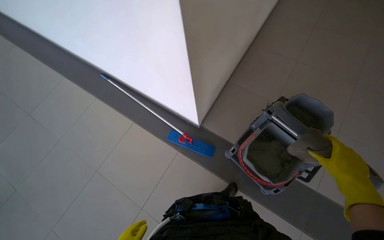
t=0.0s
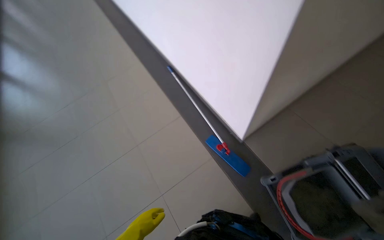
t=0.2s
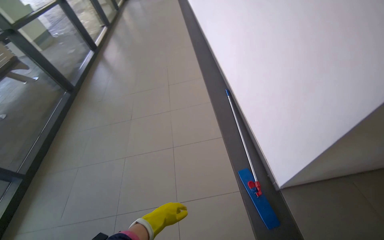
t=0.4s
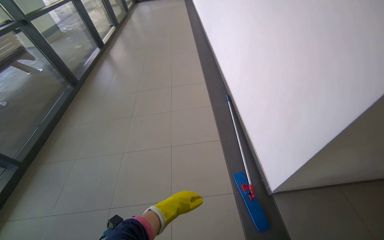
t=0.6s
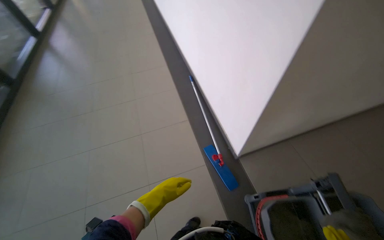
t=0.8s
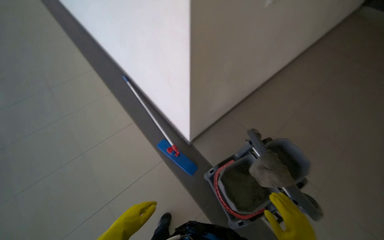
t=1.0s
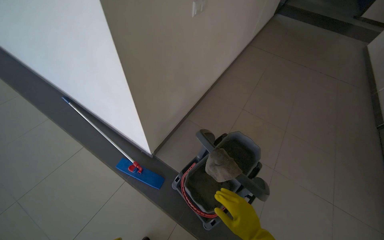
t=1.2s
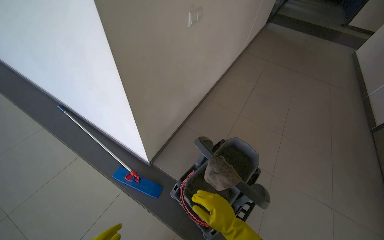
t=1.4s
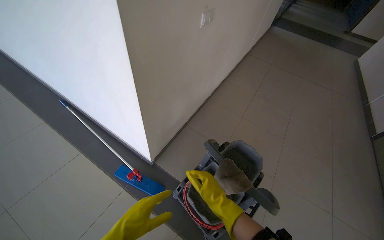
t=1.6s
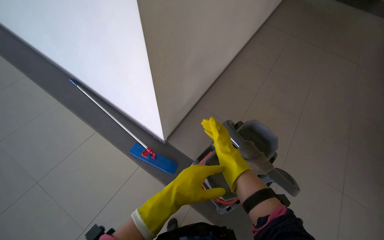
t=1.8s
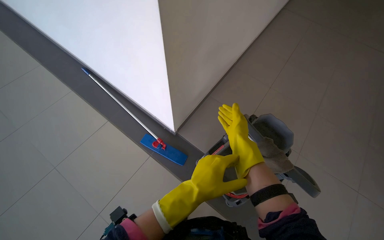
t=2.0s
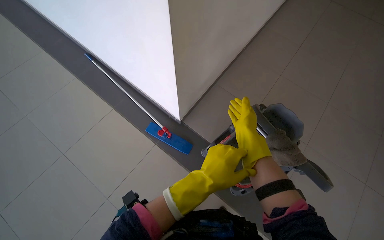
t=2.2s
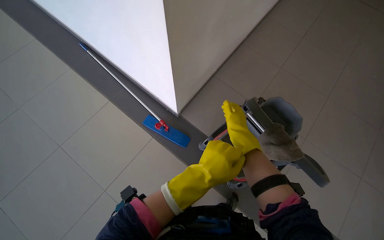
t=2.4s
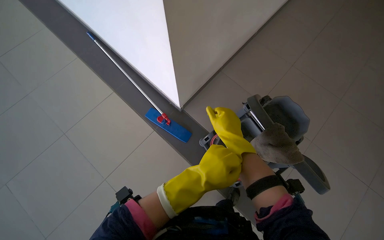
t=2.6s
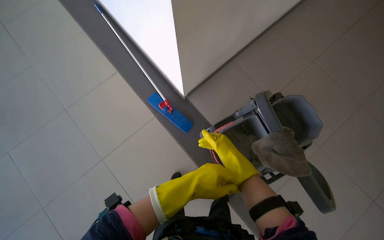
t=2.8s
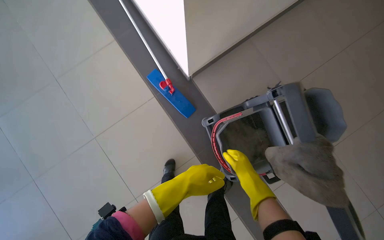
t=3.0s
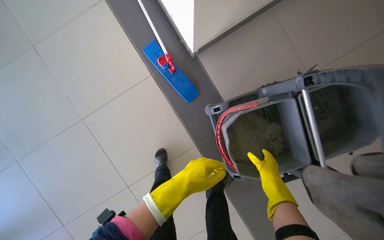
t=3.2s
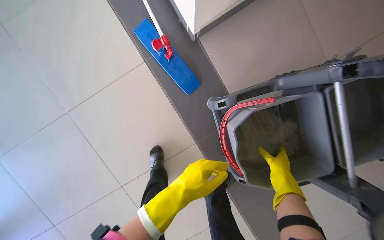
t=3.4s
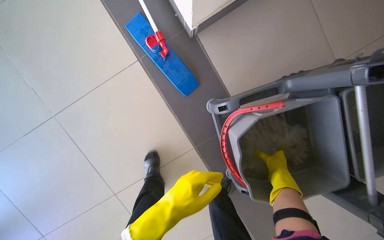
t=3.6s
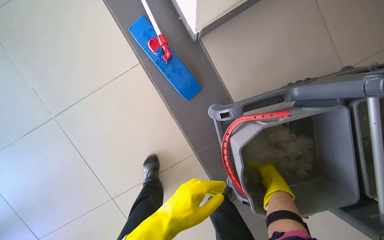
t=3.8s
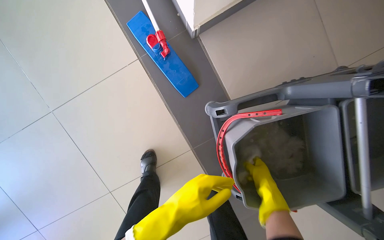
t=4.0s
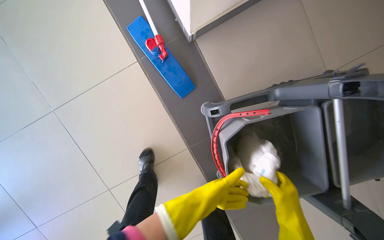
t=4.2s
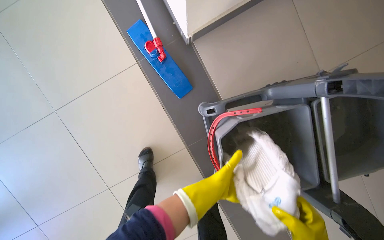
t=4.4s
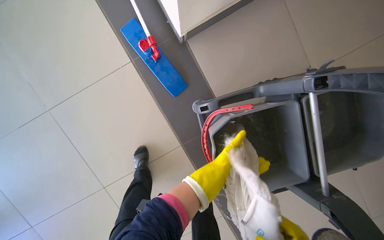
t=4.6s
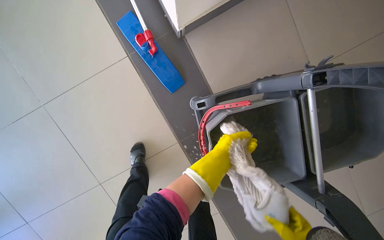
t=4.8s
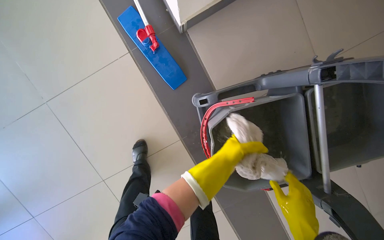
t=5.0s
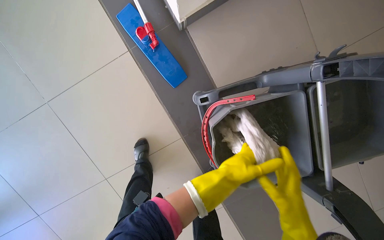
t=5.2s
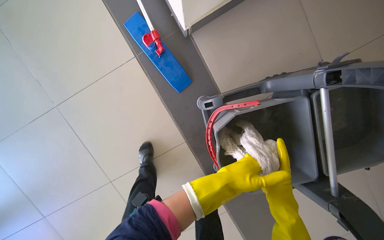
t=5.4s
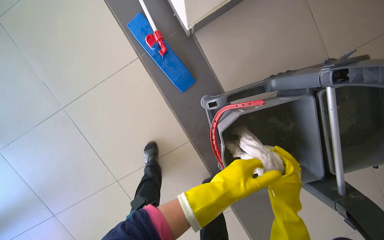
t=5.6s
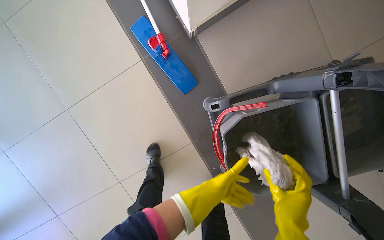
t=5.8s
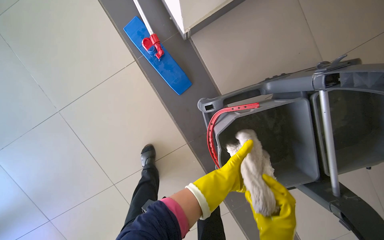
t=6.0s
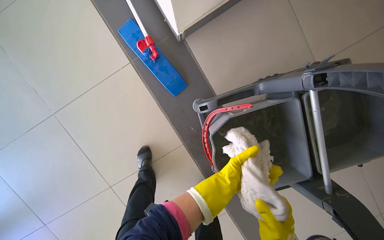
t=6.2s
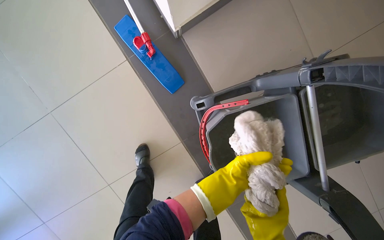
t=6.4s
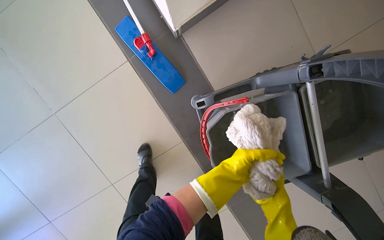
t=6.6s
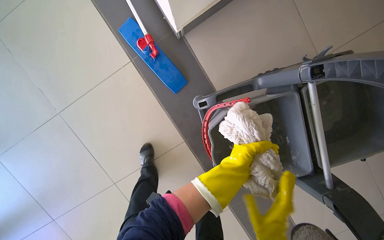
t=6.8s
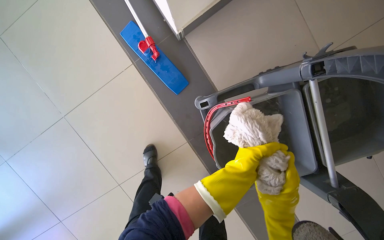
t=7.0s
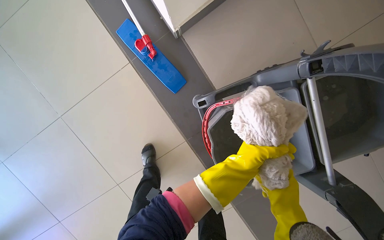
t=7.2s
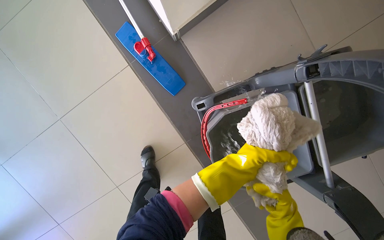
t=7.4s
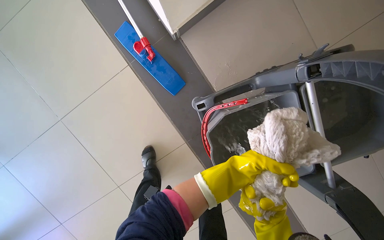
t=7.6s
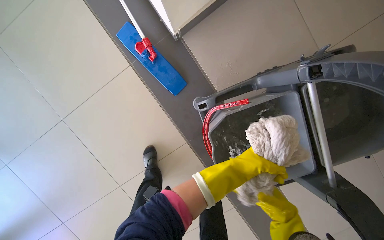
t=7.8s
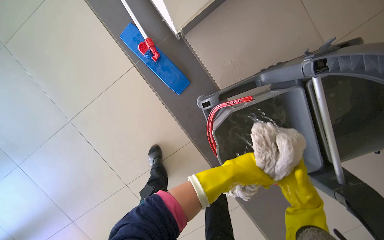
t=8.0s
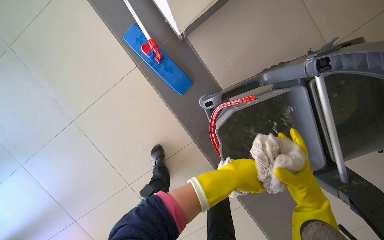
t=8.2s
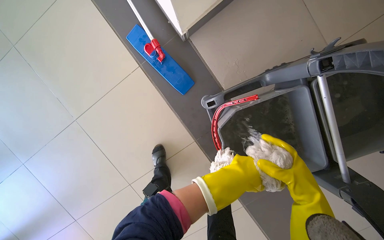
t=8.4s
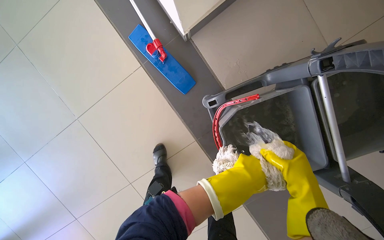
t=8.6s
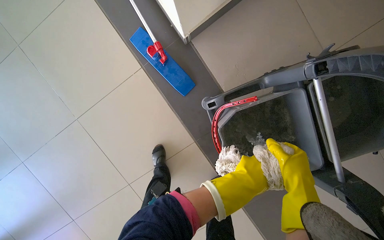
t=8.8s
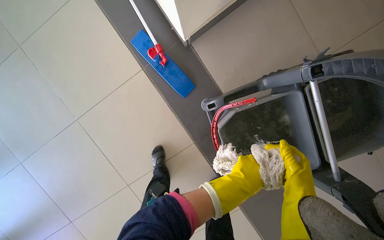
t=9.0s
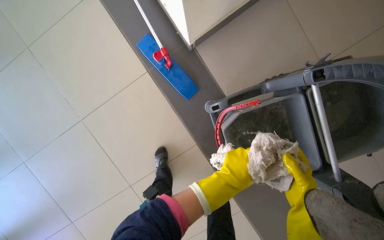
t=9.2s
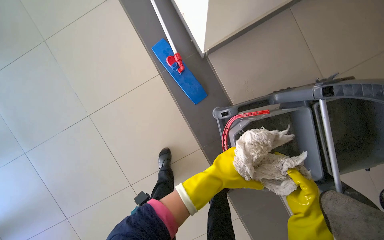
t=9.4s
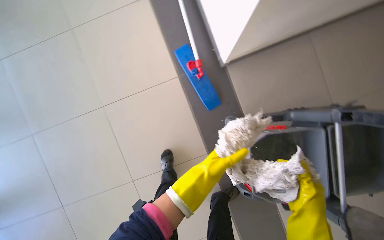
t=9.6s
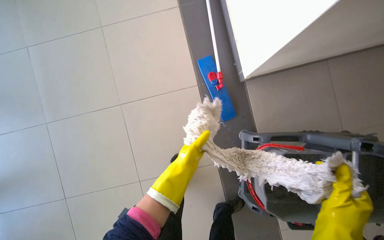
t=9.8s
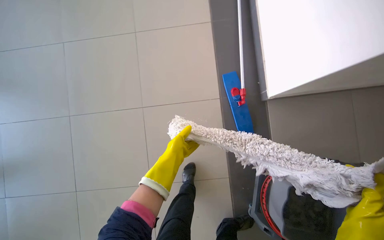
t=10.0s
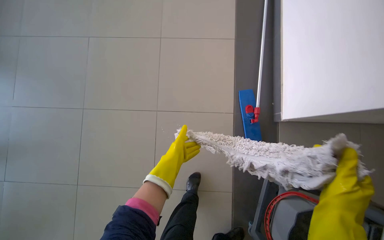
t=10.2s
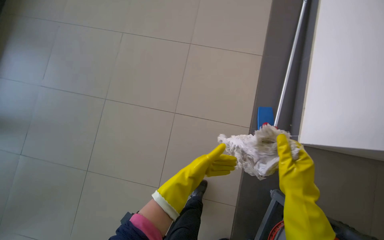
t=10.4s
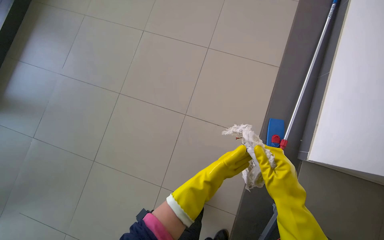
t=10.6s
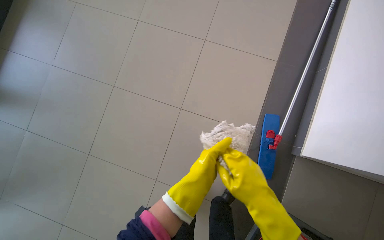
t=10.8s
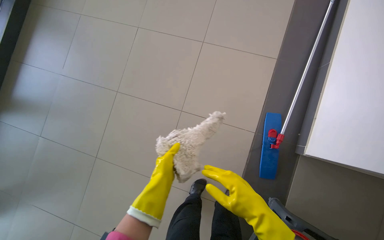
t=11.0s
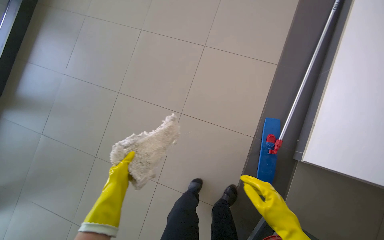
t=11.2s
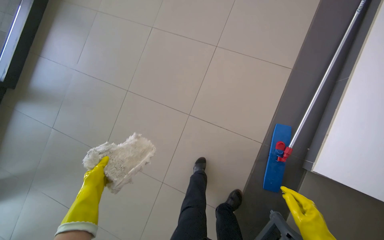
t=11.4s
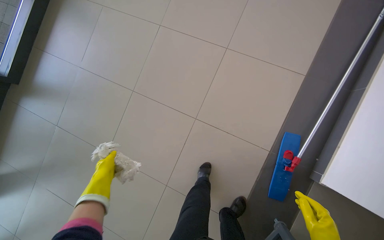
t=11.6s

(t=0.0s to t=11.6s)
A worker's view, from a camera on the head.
Job: preparing cleaning supplies.
The whole recording: Preparing mop for cleaning. The worker prepares the mop by changing the mop head and getting supplies from the cleaning cart.
t=0.0s - t=1.4s: The camera sweeps to the right, by about 15 degrees.
t=1.4s - t=2.8s: The head rotates about 20 degrees to the left. The view tips downward by roughly 25 degrees. The right hand heads up the picture, covering approximately 10 cm.
t=2.8s - t=4.4s: The head travels roughly 40 cm. The wearer looks roughly 15 degrees further downward.
t=4.4s - t=5.8s: The left hand reaches some 15 cm nearer to the camera, then returns.
t=8.8s - t=10.2s: The camera travels some 50 cm. The view tips upward by approximately 15 degrees. The scene turns roughly 35 degrees clockwise in the picture.
t=10.2s - t=11.6s: The wearer looks roughly 25 degrees further to the left. The left hand shifts about 35 cm to the left.

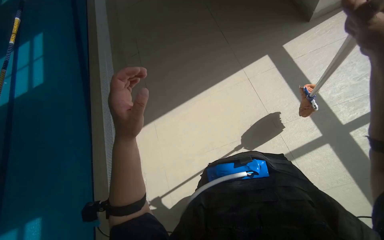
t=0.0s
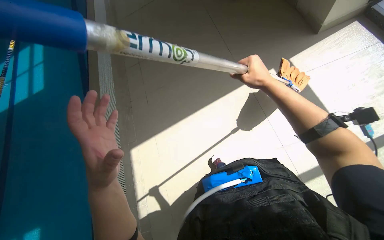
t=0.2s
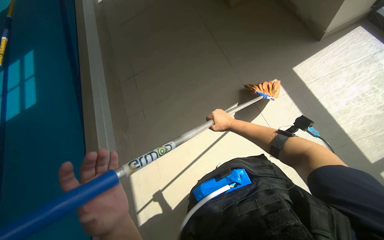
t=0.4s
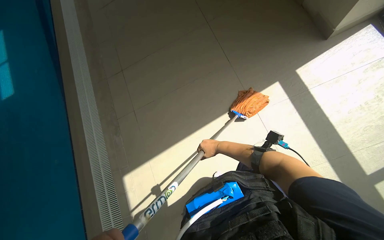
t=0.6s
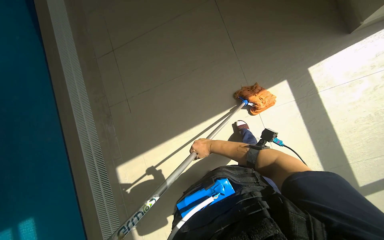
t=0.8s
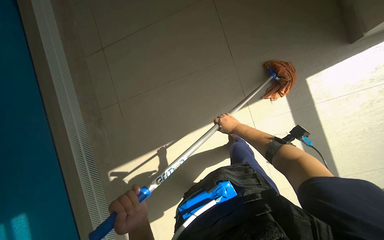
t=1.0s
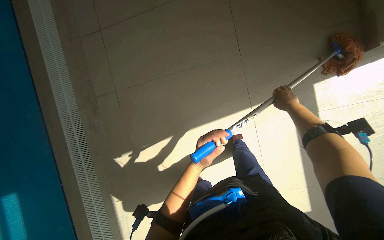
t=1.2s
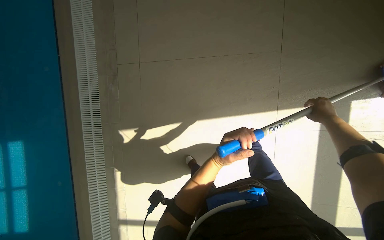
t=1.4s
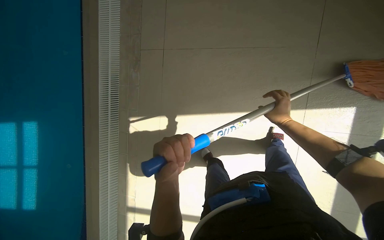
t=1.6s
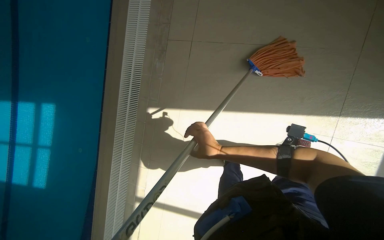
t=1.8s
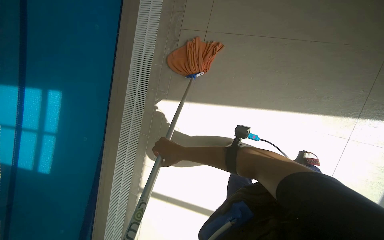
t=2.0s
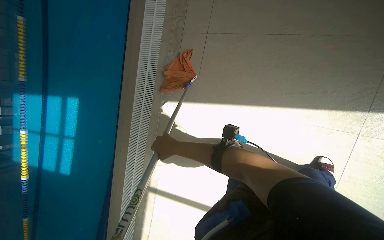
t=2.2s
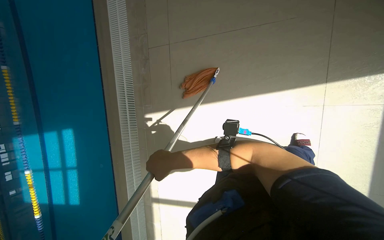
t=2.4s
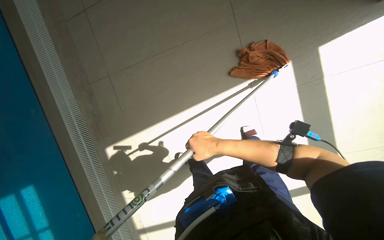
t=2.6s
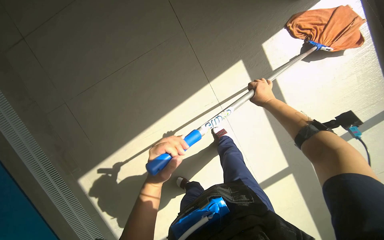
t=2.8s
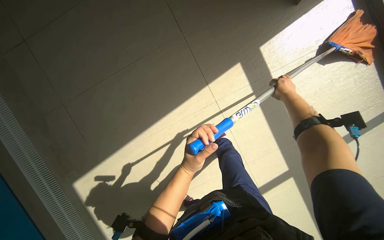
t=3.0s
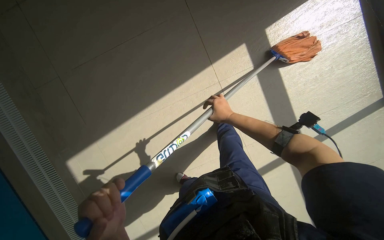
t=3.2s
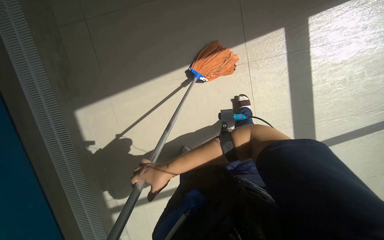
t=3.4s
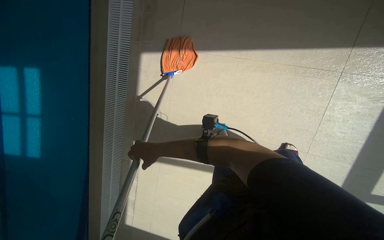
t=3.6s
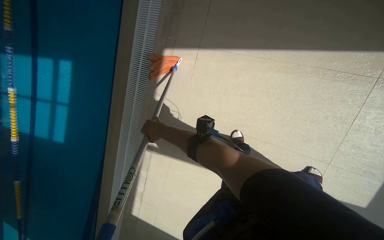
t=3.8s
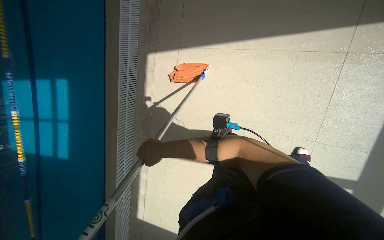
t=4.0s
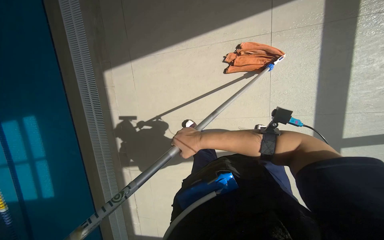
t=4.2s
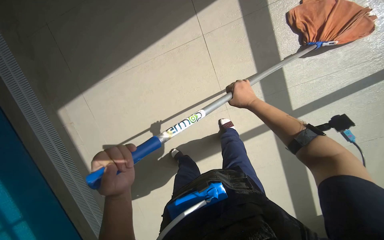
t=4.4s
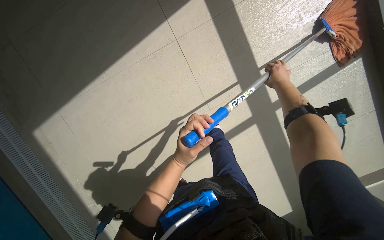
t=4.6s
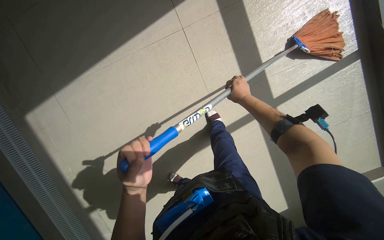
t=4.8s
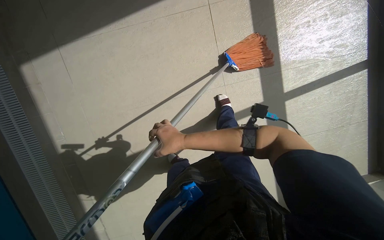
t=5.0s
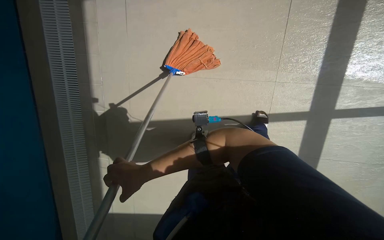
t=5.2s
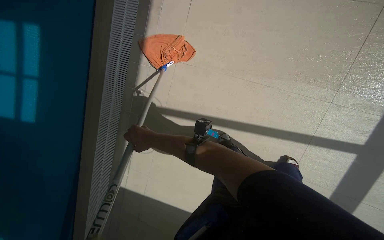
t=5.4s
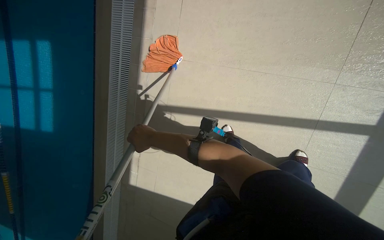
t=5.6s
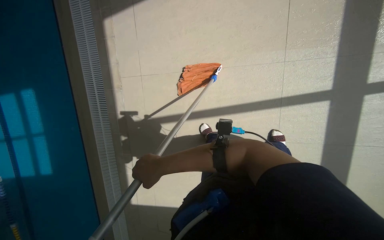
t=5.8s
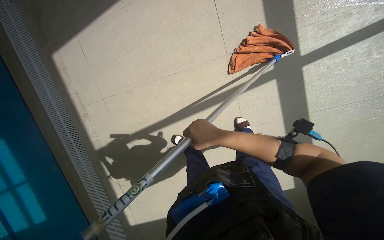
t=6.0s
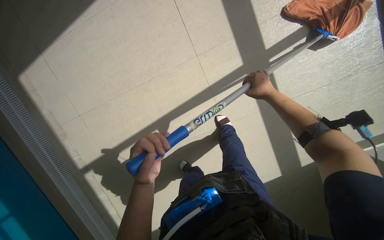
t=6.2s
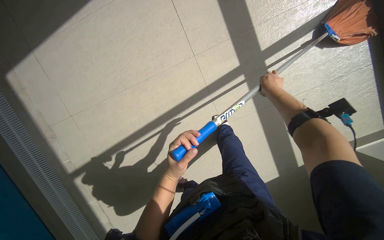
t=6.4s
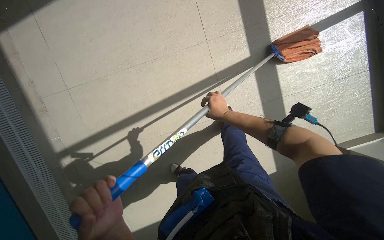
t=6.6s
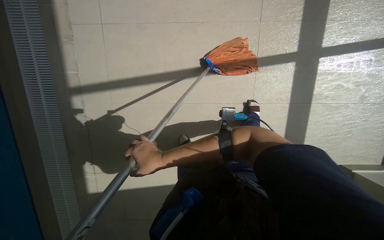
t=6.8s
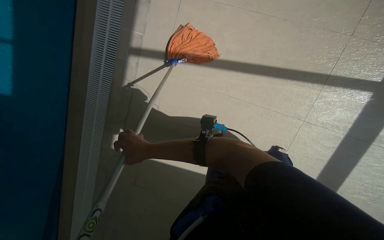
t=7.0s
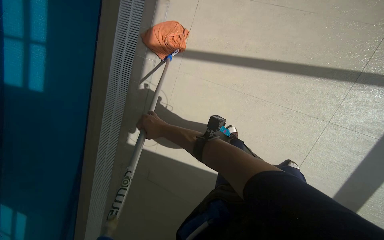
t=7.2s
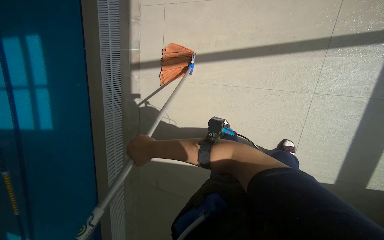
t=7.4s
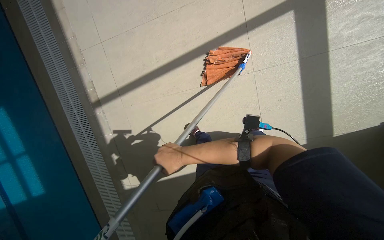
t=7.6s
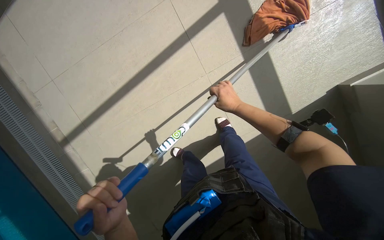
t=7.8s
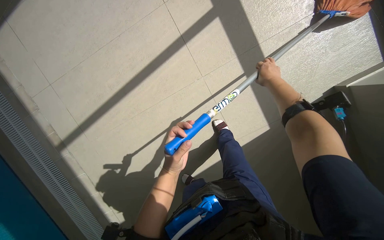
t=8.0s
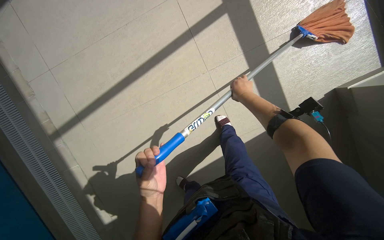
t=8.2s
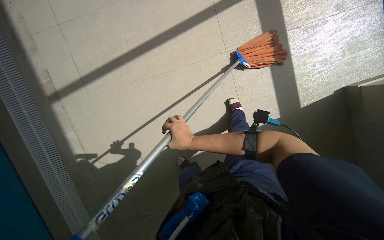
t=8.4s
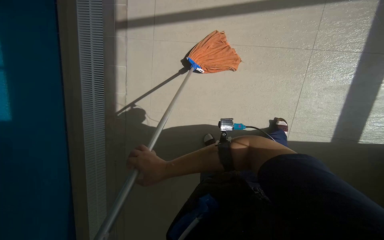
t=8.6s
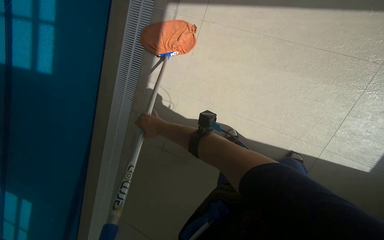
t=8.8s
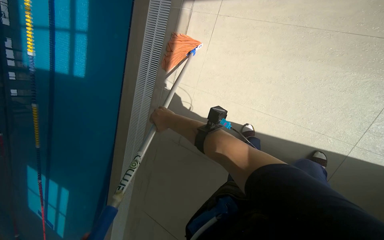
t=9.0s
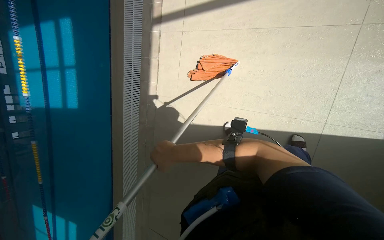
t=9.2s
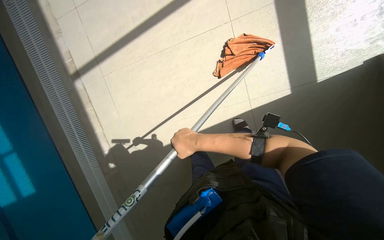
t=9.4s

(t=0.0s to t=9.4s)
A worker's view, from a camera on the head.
Job: mopping floor.
The whole recording: Mopping pool deck. The worker mops the tiled floor next to the swimming pool.
t=0.0s - t=1.6s: The right hand goes left and right, approximately 40 cm each way, reversing 2 times.
t=1.6s - t=3.2s: The head travels to the right, roughly 40 cm. The scene rotates counterclockwise by some 30 degrees.
t=3.2s - t=4.8s: The wearer's head swings some 30 degrees to the right.
t=4.8s - t=6.2s: The right hand travels to the left and back again, approximately 60 cm each way.
t=7.8s - t=9.4s: The head travels about 50 cm.
